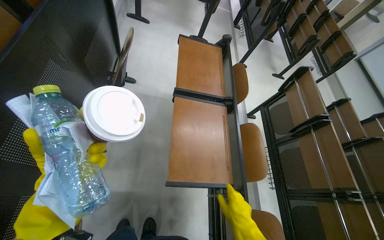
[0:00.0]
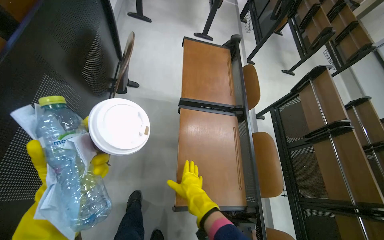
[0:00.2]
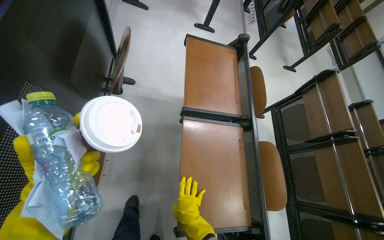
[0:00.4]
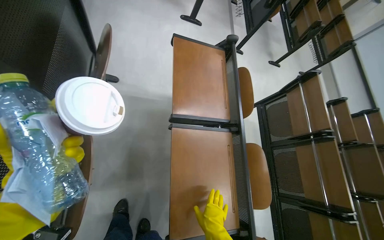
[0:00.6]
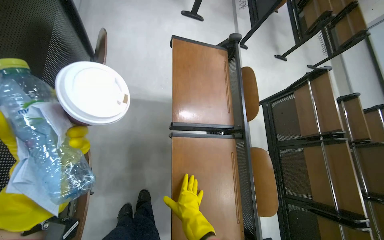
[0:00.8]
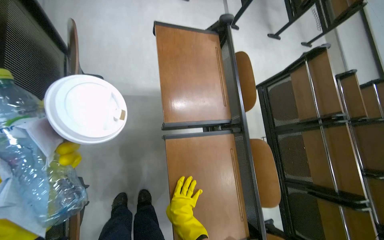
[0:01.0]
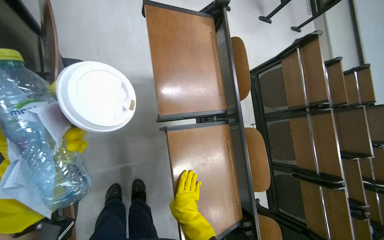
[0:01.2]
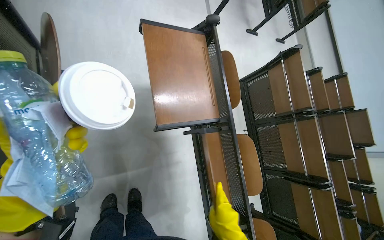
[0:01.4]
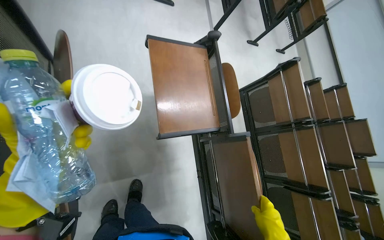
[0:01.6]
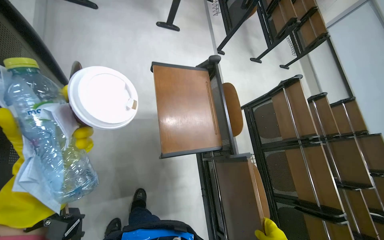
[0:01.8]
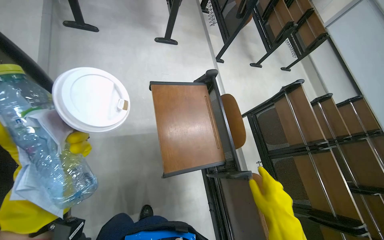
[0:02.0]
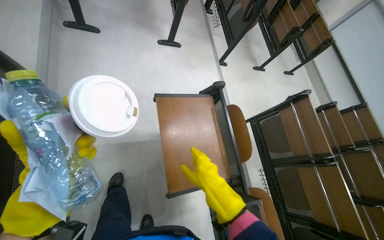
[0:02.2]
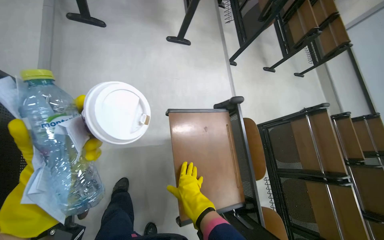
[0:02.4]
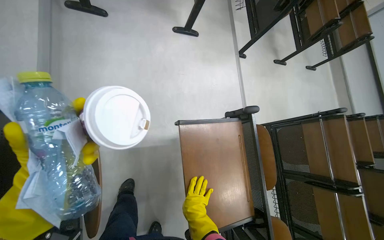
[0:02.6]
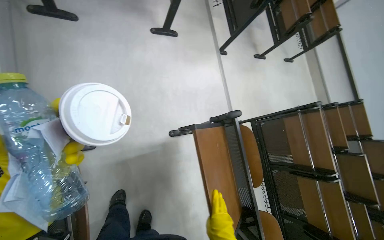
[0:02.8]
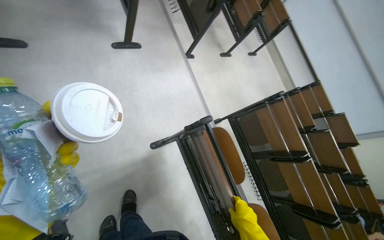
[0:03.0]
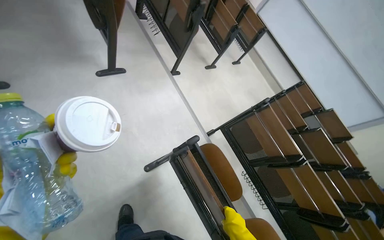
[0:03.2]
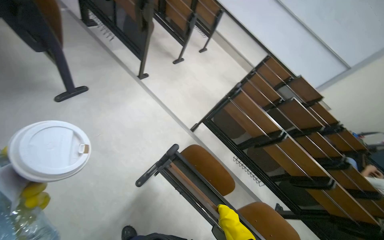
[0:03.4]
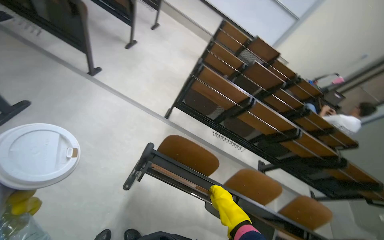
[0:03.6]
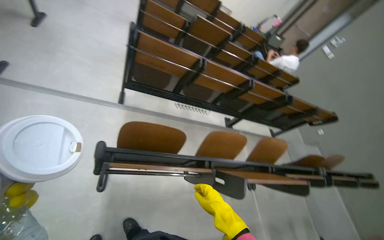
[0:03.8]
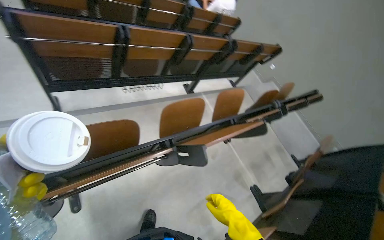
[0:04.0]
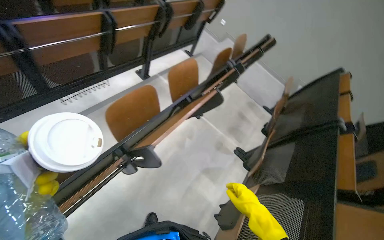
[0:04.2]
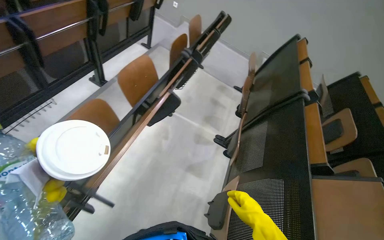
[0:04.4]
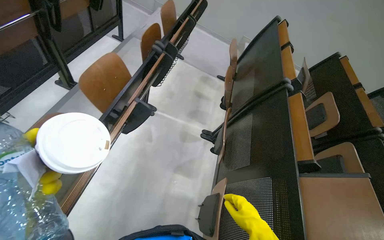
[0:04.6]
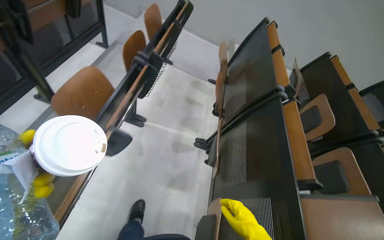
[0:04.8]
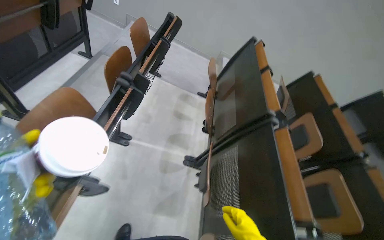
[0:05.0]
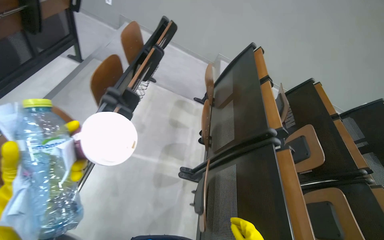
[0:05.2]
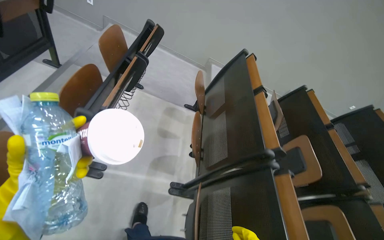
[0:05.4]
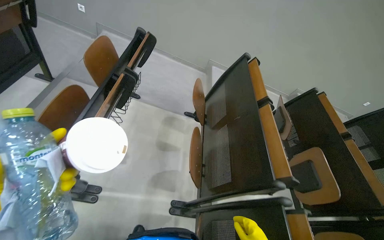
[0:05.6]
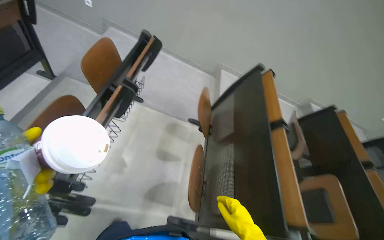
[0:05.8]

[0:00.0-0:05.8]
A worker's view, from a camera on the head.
Job: organizing items.
The whole recording: Cleaning auditorium desks. The worker sprays and wipes the desks in the auditorium.
0.0 to 1.4 s: The wearer moves about 50 cm. The view tilts some 20 degrees downward.
1.4 to 2.8 s: The camera is carried roughly 50 cm.
2.8 to 4.4 s: The wearer moves approximately 60 cm. The wearer's head swings approximately 130 degrees to the right. The view tips downward by some 40 degrees.
4.4 to 5.8 s: The head travels some 1 m.

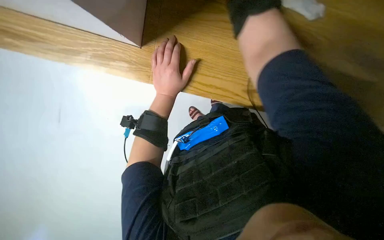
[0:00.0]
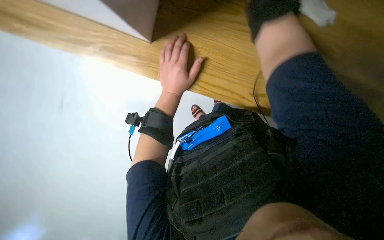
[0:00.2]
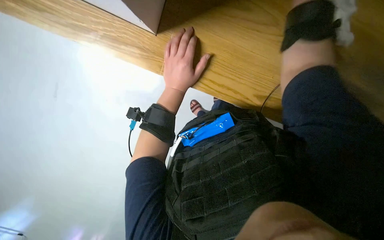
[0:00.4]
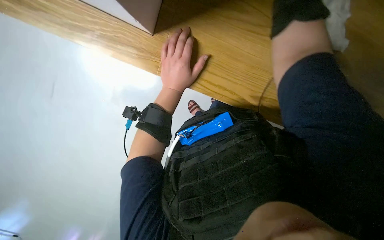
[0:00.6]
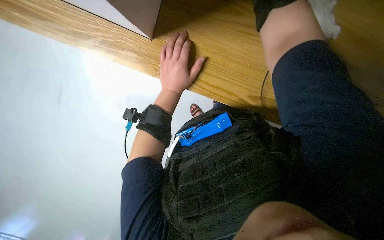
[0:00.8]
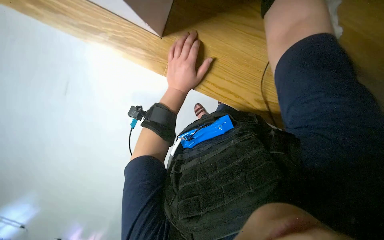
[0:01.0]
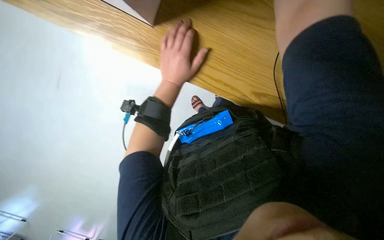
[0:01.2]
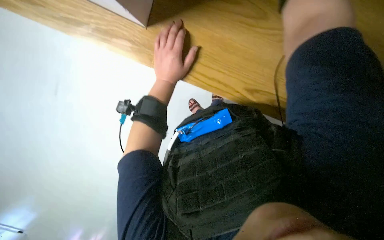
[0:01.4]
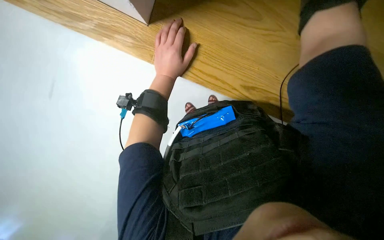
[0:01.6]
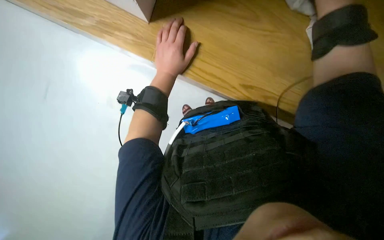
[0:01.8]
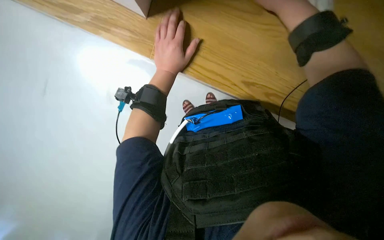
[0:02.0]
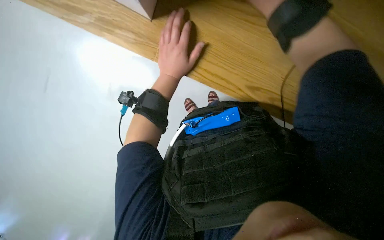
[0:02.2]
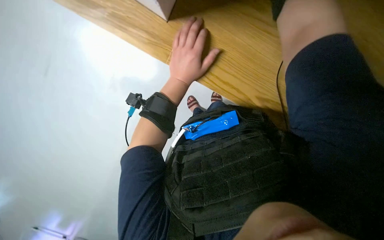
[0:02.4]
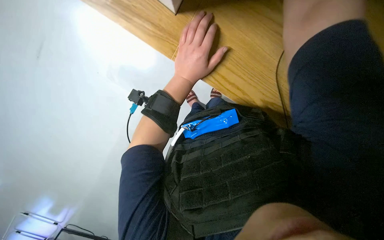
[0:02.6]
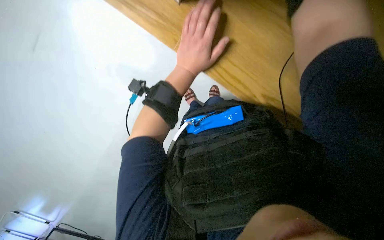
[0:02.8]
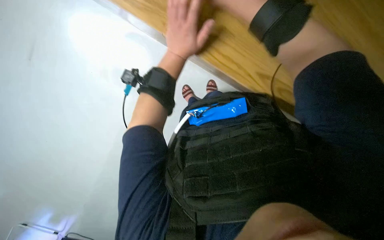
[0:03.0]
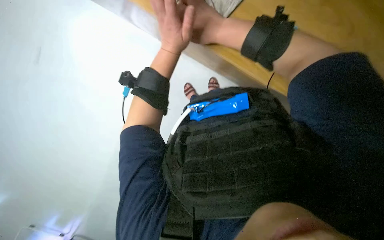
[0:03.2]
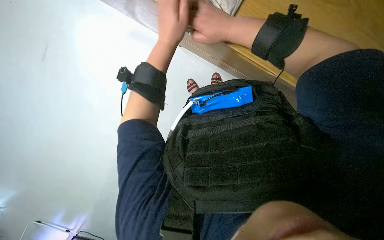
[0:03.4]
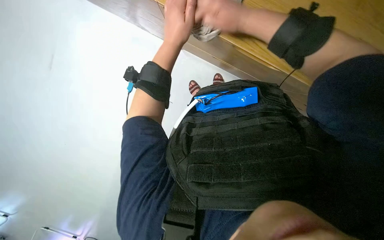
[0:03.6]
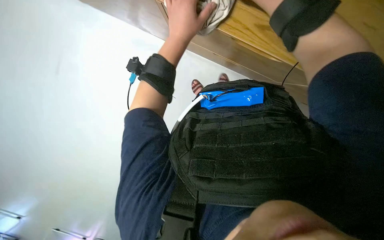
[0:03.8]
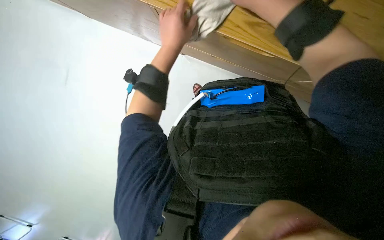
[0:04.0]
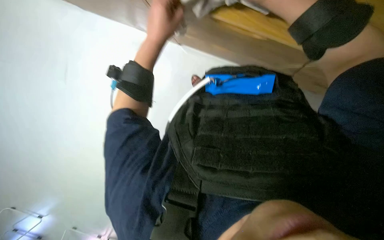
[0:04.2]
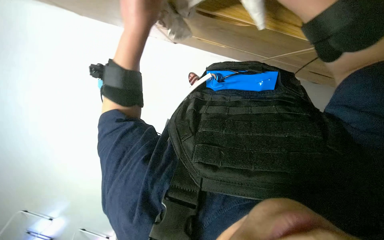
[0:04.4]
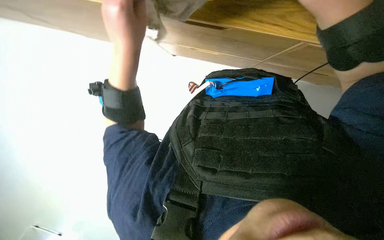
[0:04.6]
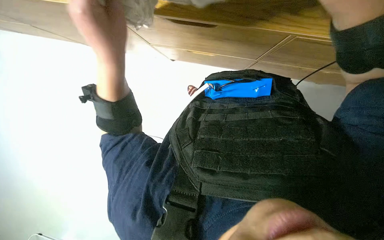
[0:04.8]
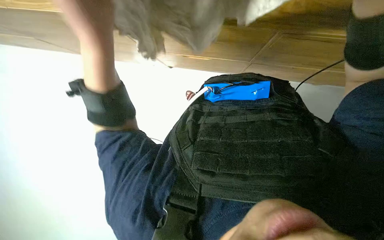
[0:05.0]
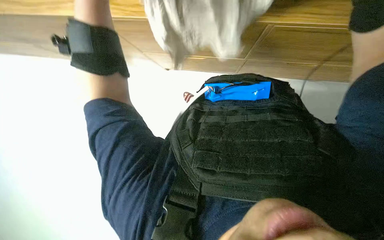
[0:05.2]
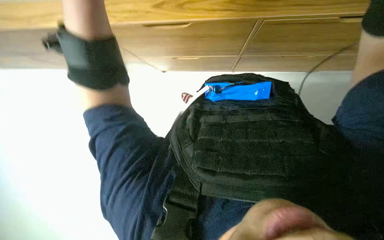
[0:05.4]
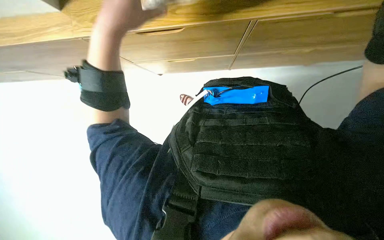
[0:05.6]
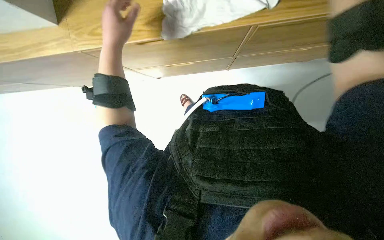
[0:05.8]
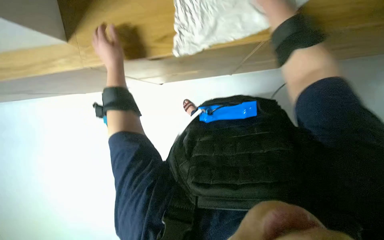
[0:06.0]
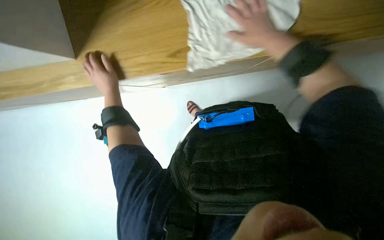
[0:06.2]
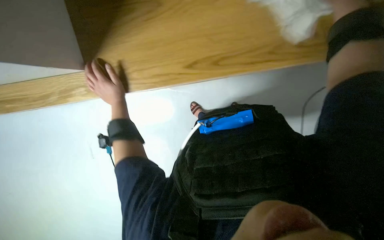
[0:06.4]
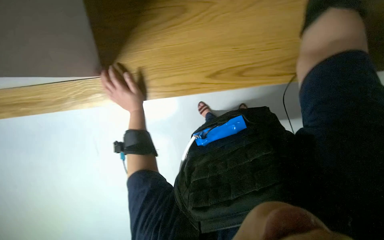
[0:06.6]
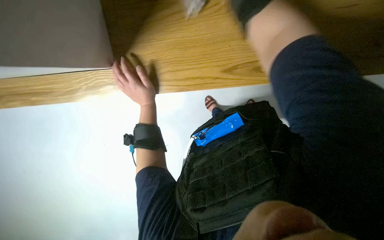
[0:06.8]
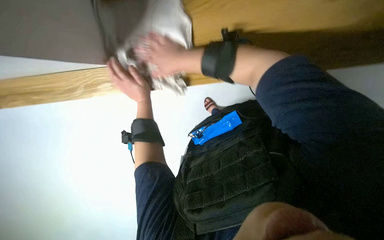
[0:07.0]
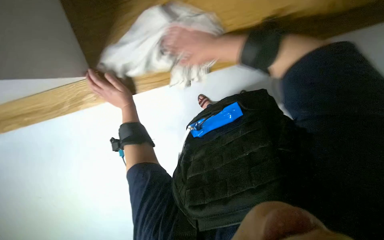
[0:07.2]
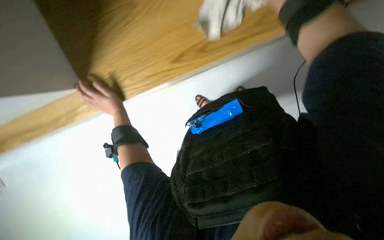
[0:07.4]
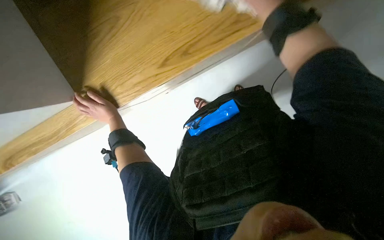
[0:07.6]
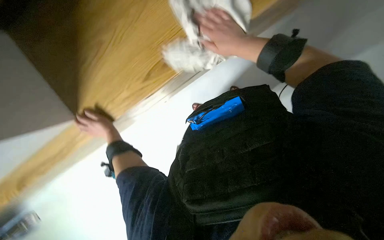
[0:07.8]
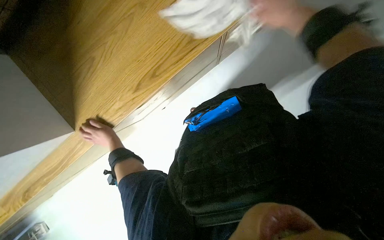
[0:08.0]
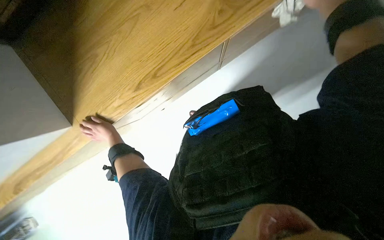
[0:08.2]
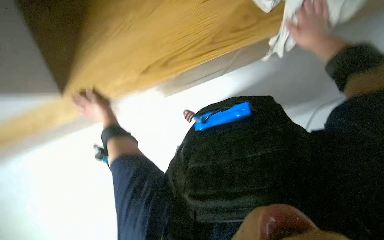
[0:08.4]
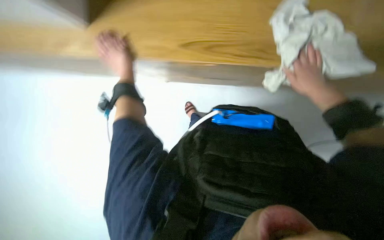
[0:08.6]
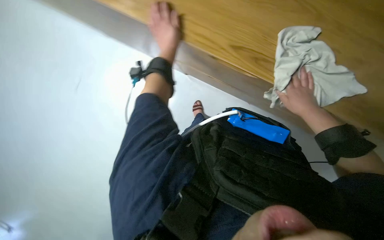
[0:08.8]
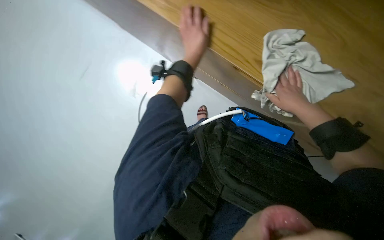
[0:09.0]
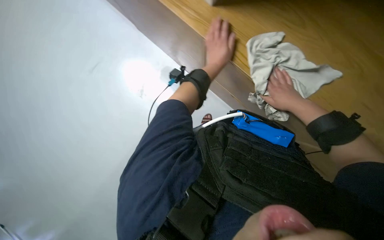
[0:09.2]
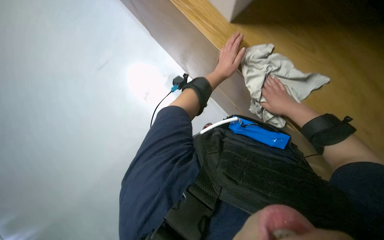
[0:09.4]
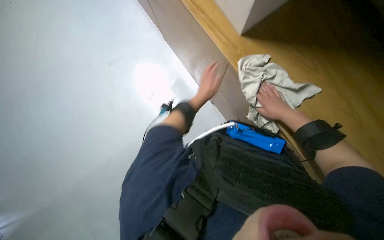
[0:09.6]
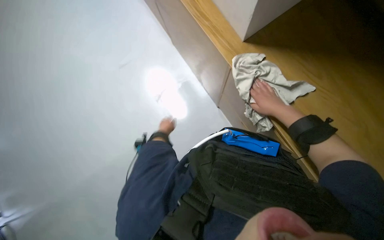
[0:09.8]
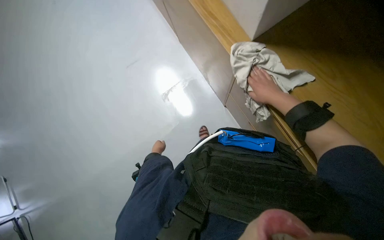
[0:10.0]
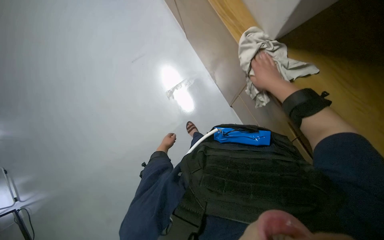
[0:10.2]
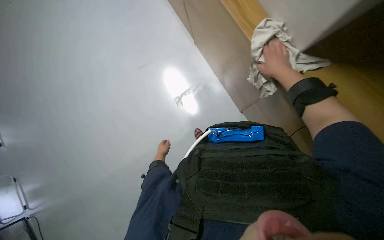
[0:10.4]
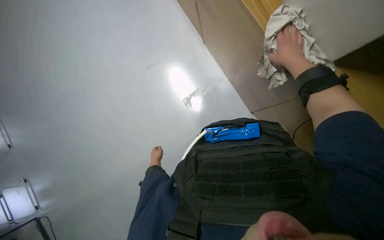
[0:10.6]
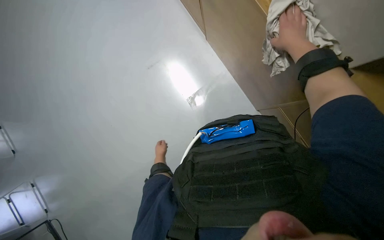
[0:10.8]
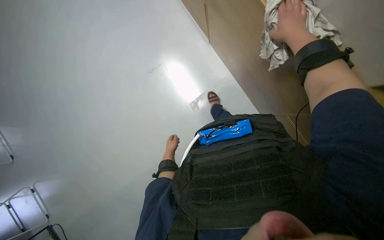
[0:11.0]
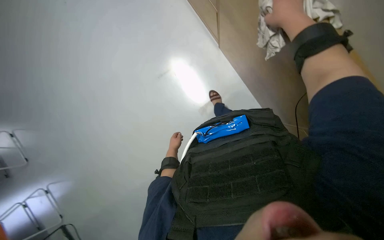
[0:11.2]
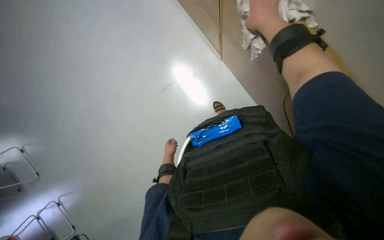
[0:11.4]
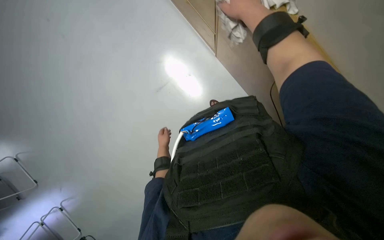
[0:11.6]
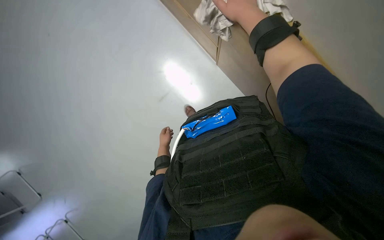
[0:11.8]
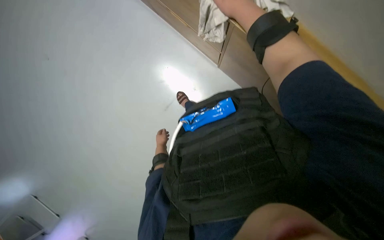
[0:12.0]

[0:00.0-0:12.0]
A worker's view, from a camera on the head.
Job: wiping surfaces.
The whole recording: Wiping wooden surface. The worker wipes the wooden surface with a cloth.
3.0 to 4.4 s: The left hand is displaced to the left by some 15 cm.
4.4 to 6.0 s: The left hand goes about 10 cm to the left.
6.0 to 7.6 s: The left hand goes about 10 cm down the picture.
7.6 to 9.0 s: The left hand is displaced to the right and up the picture by some 30 cm.
9.0 to 10.4 s: The right hand moves up the picture, about 10 cm. Meanwhile the left hand heads down the picture and farther from the camera, covering roughly 40 cm.

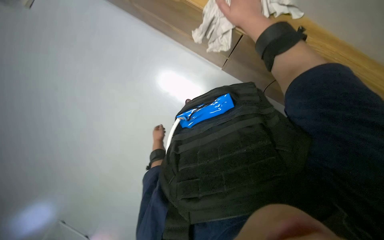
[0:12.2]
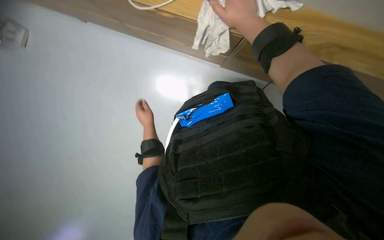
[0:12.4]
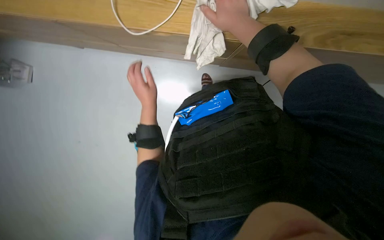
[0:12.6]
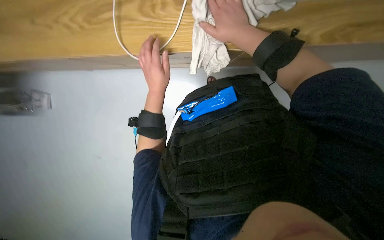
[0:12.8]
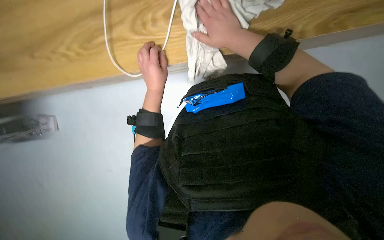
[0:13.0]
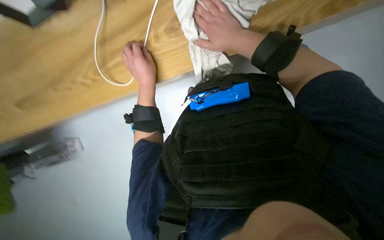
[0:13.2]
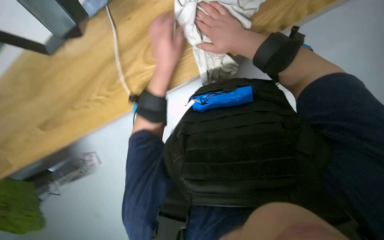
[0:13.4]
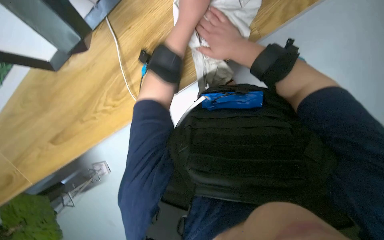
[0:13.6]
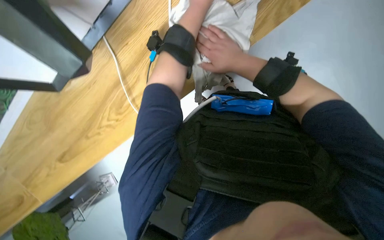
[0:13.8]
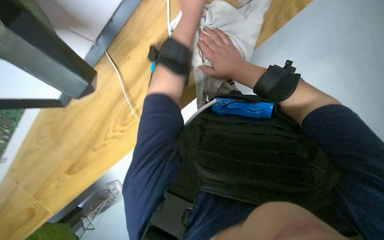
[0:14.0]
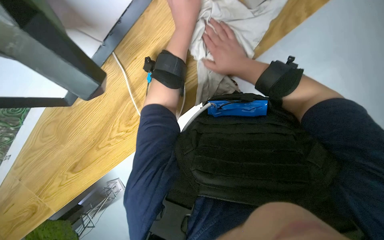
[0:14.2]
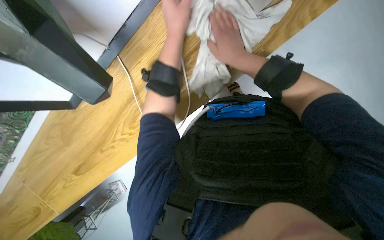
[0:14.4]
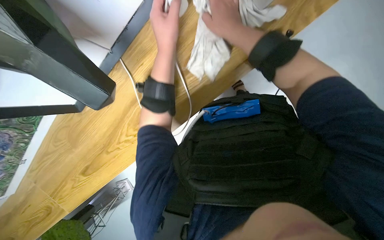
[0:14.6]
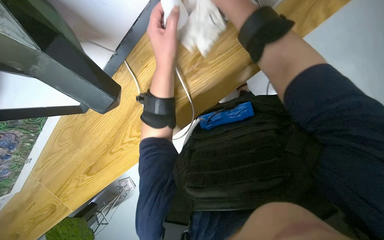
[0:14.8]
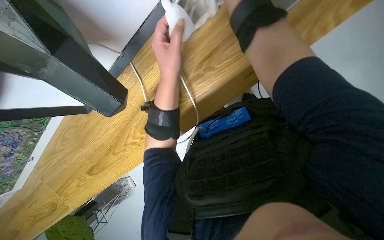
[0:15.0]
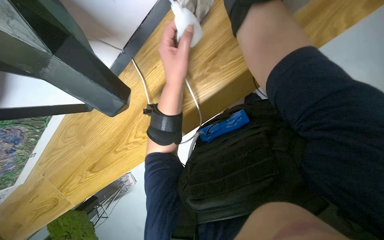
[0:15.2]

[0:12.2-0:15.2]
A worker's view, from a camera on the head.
Job: wiping surfaces.
The whole recording: Wiping wooden surface. The worker wipes the wooden surface with a cloth.
12.2 to 13.8 s: The right hand travels down the picture by approximately 10 cm, while the left hand shifts approximately 60 cm up the picture and nearer to the camera.
13.8 to 15.2 s: The left hand travels down the picture, nearer to the camera and to the left by roughly 30 cm.
